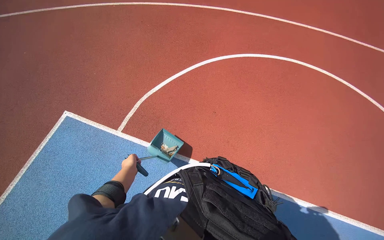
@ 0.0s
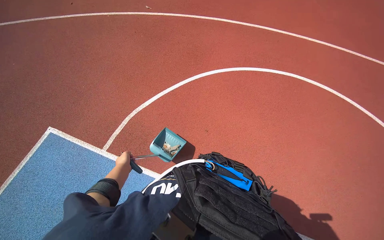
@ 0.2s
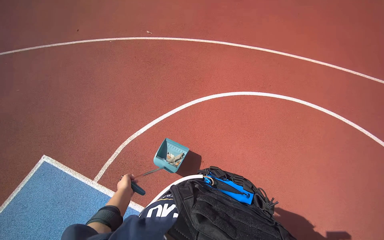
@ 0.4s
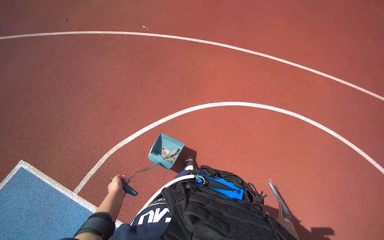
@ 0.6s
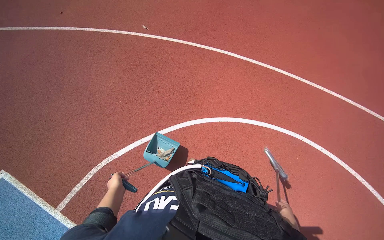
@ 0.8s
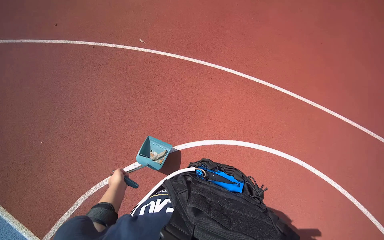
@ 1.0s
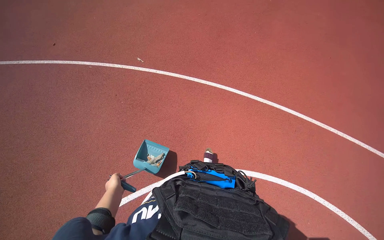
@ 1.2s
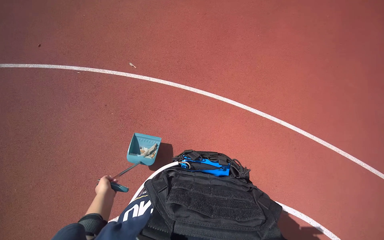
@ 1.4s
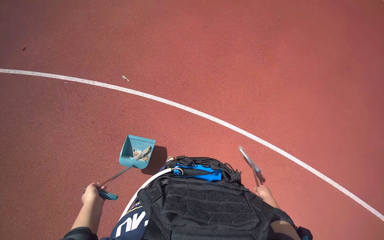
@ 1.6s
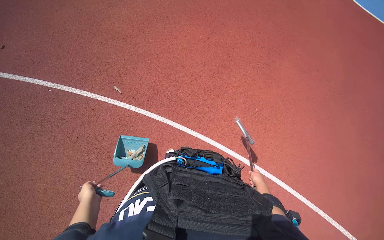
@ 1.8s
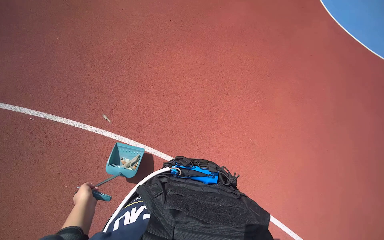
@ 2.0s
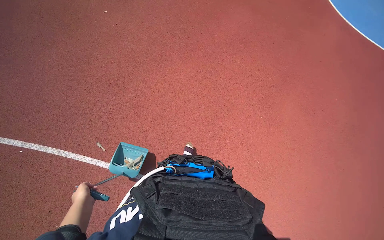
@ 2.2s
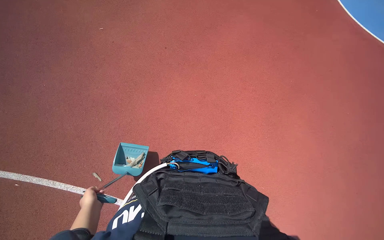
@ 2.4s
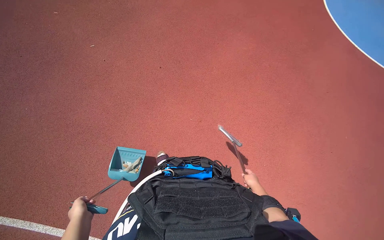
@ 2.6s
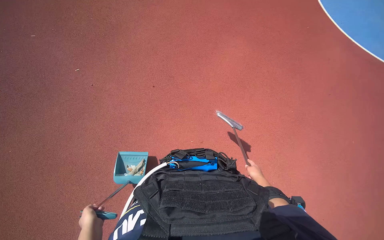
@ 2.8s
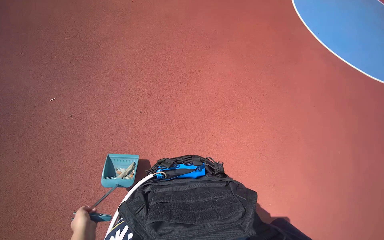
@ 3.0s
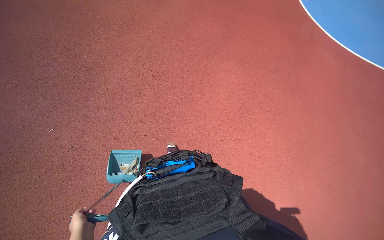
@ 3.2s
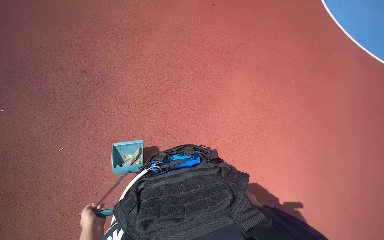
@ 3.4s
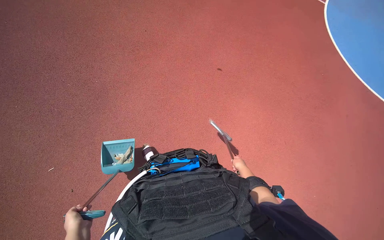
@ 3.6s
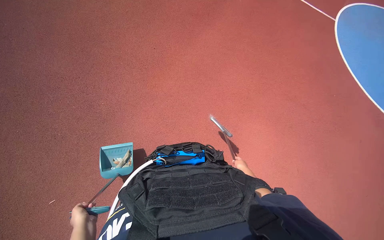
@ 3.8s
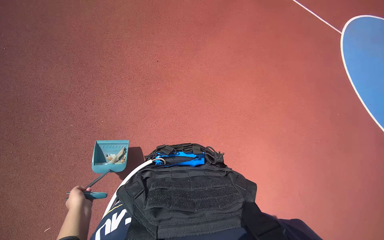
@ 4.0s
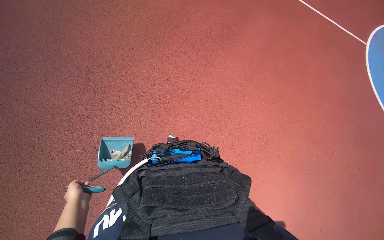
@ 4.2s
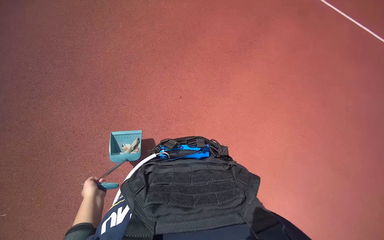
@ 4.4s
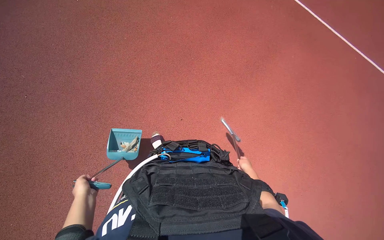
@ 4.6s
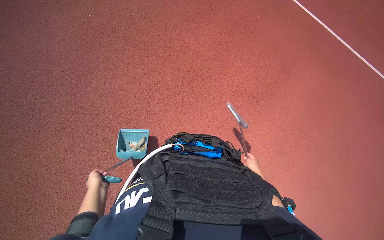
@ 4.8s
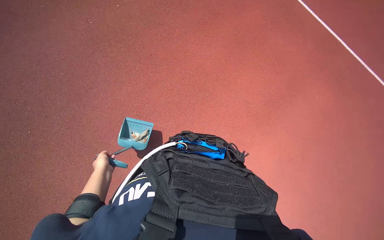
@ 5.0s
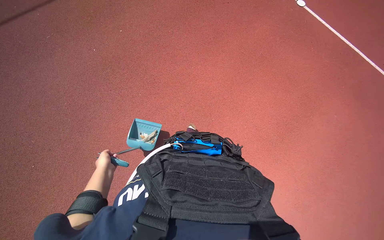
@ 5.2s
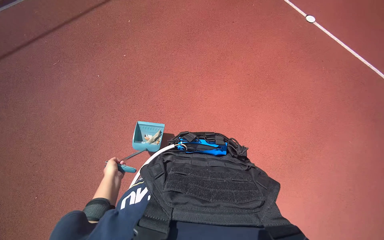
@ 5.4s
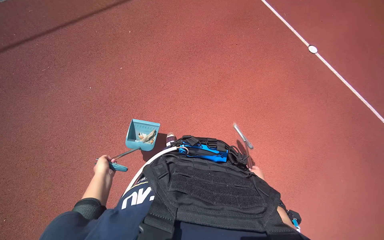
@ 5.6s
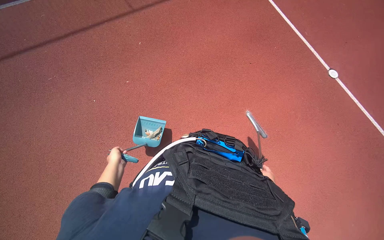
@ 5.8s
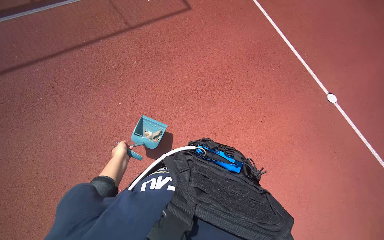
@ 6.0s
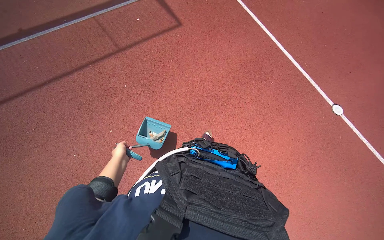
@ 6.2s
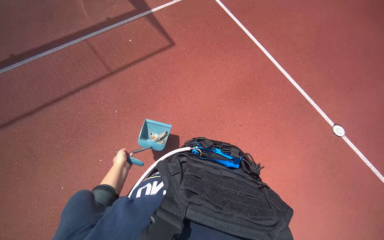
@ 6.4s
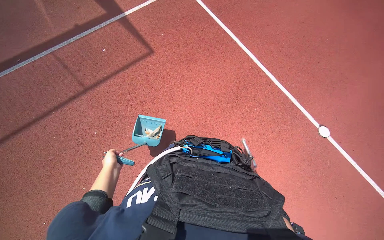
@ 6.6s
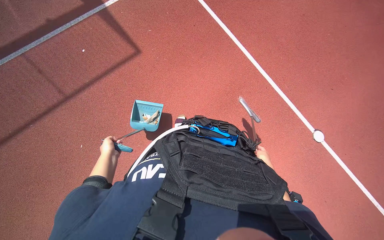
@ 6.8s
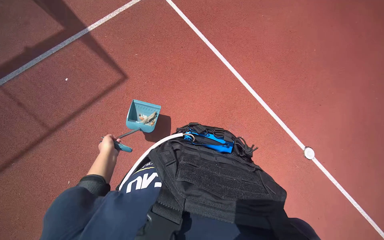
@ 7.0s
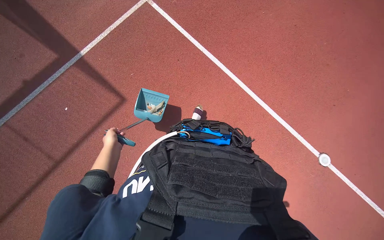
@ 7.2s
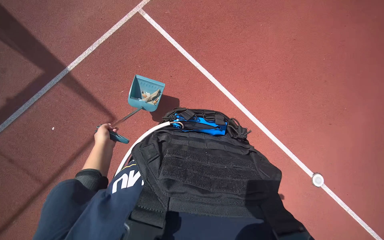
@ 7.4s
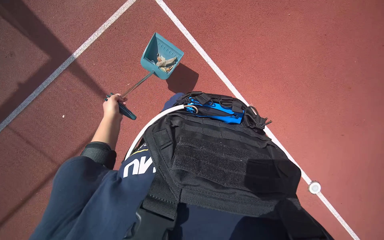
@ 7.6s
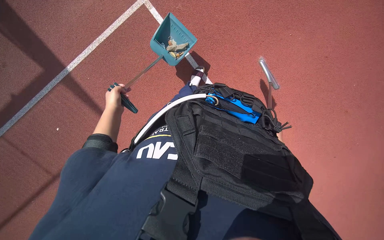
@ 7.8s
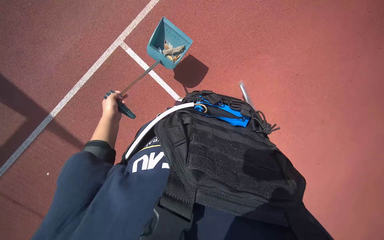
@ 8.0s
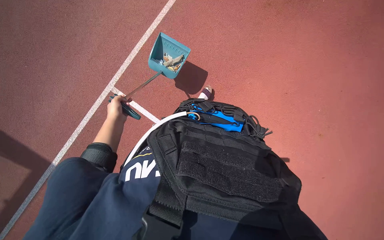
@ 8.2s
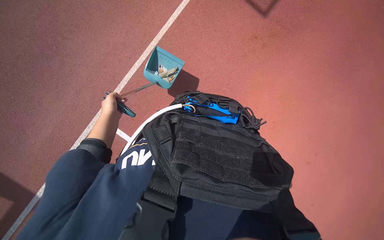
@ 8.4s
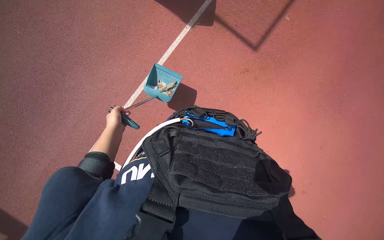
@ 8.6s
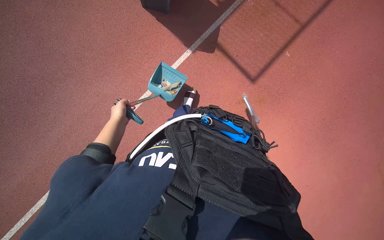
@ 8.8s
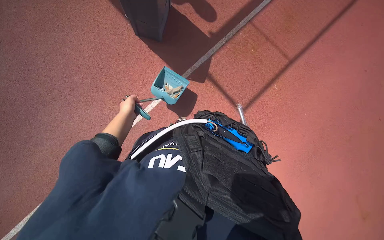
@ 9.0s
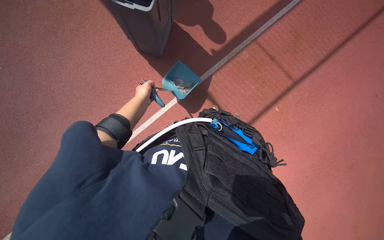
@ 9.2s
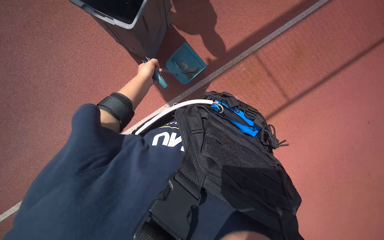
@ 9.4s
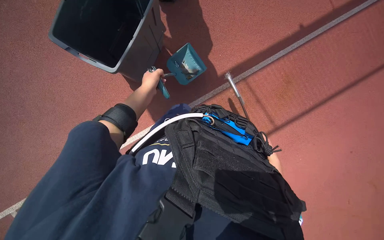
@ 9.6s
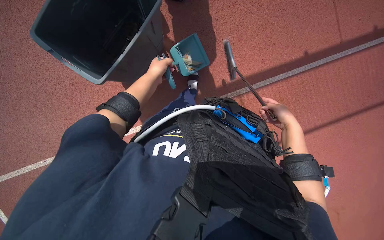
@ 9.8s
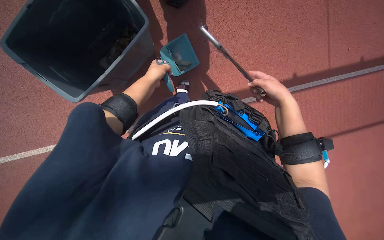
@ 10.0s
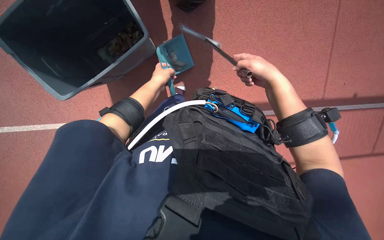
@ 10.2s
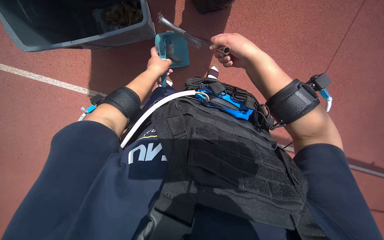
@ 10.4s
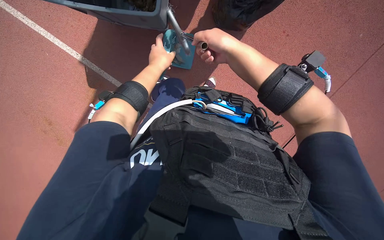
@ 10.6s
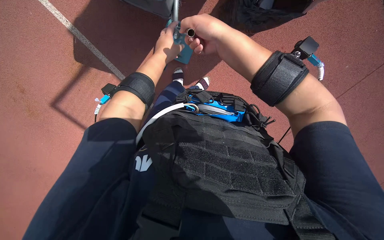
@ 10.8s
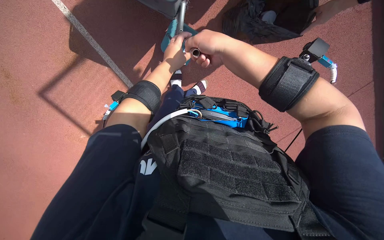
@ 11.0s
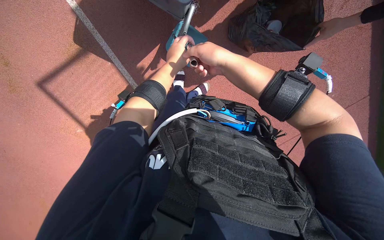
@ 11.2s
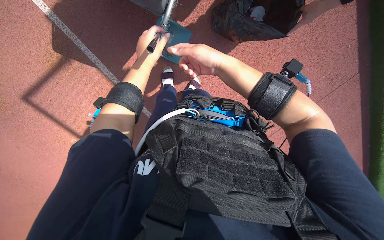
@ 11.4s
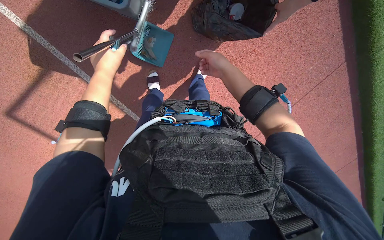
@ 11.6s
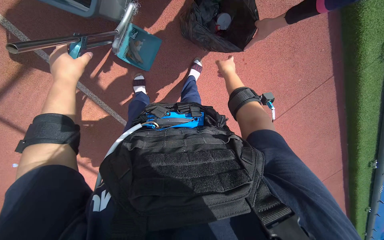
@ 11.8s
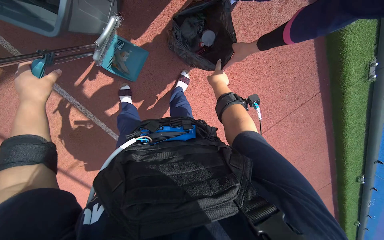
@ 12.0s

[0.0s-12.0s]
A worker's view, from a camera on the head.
Job: sweeping floor.
The whole recording: Sweeping and collecting debris from ground. The worker sweeps and collects debris from the ground using a broom and dustpan.
0.0s to 1.6s: The wearer moves some 90 cm.
3.0s to 4.4s: The camera is carried about 60 cm.
4.4s to 6.0s: The wearer moves approximately 60 cm.
6.0s to 7.6s: The camera travels roughly 60 cm.
7.6s to 9.0s: The wearer looks some 25 degrees further upward.
9.0s to 10.4s: The wearer moves about 40 cm.
10.4s to 12.0s: The head turns to the right by about 15 degrees. The right hand travels farther from the camera by approximately 10 cm; the left hand goes about 15 cm to the left and nearer to the camera.

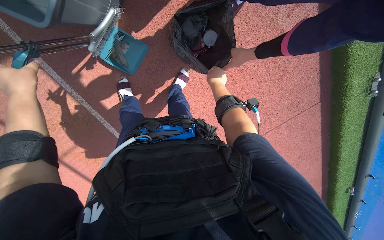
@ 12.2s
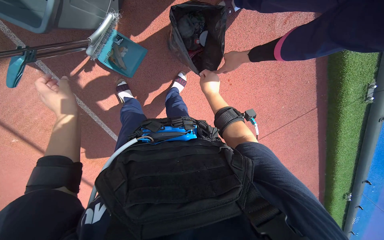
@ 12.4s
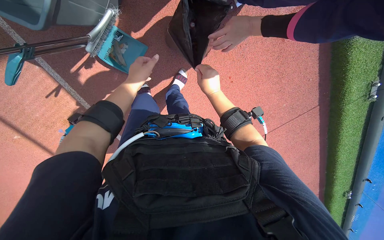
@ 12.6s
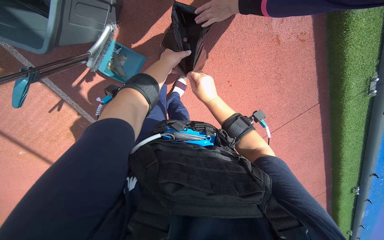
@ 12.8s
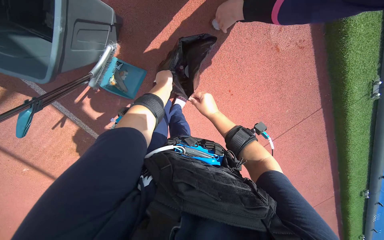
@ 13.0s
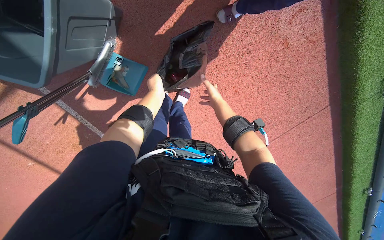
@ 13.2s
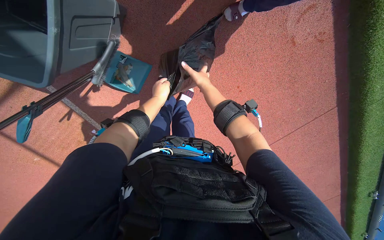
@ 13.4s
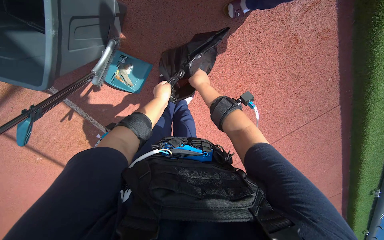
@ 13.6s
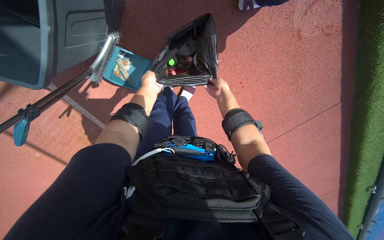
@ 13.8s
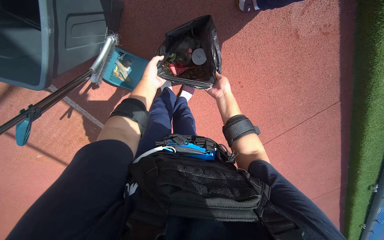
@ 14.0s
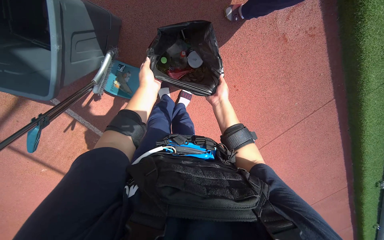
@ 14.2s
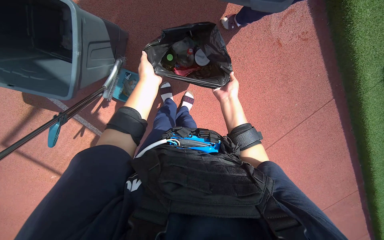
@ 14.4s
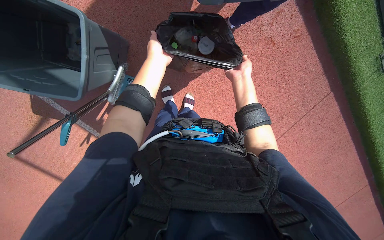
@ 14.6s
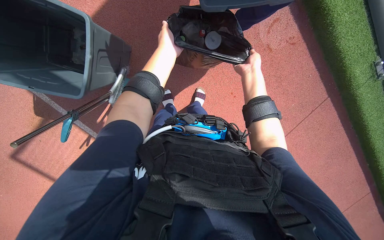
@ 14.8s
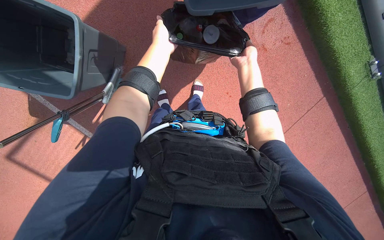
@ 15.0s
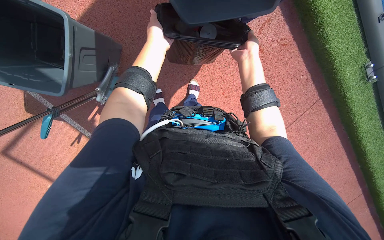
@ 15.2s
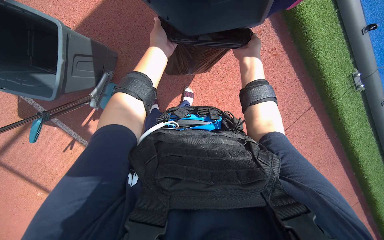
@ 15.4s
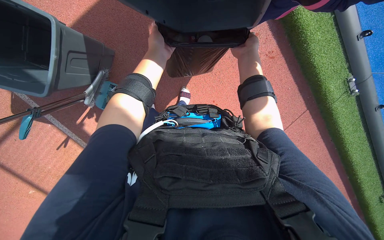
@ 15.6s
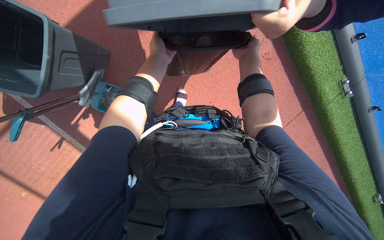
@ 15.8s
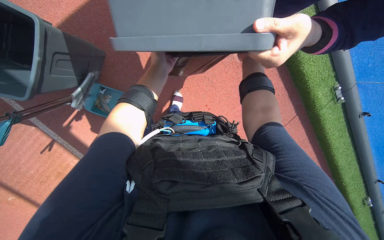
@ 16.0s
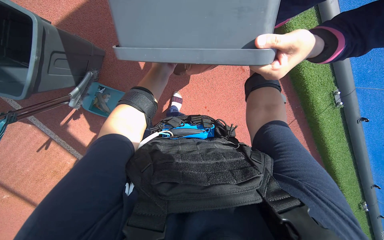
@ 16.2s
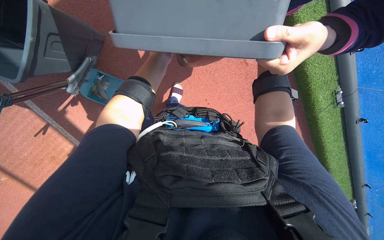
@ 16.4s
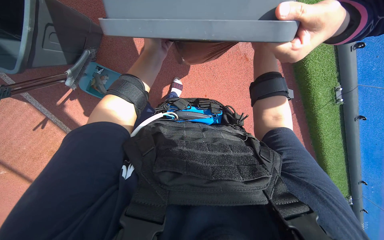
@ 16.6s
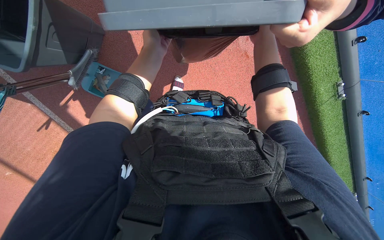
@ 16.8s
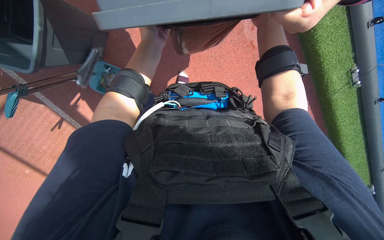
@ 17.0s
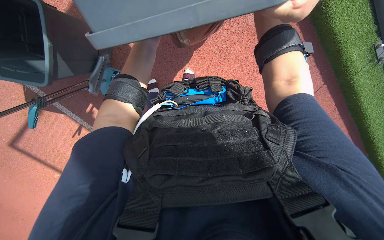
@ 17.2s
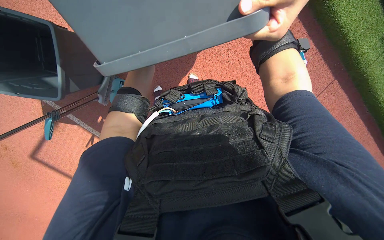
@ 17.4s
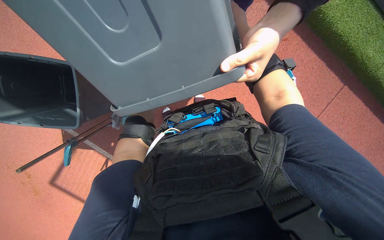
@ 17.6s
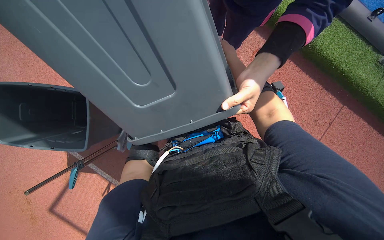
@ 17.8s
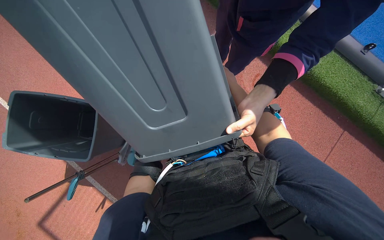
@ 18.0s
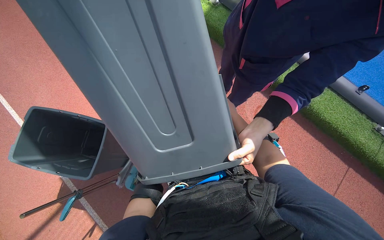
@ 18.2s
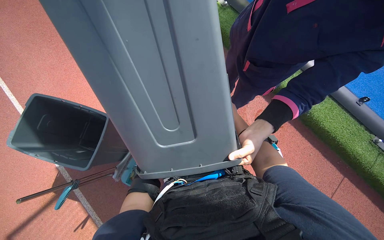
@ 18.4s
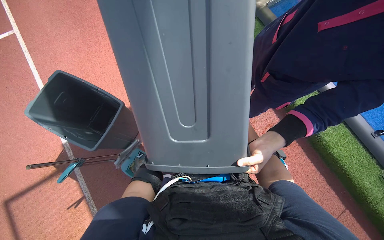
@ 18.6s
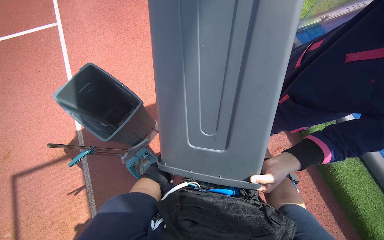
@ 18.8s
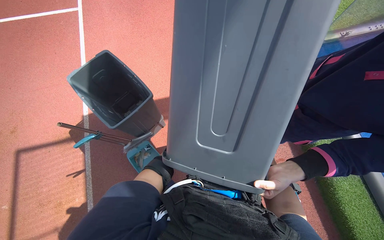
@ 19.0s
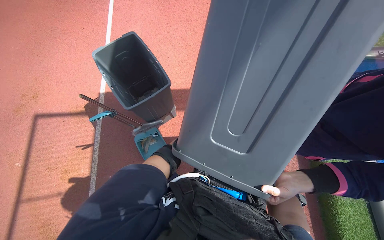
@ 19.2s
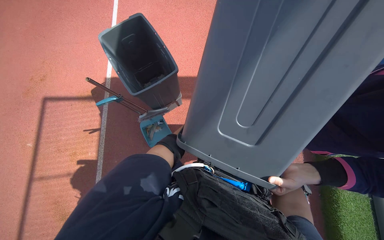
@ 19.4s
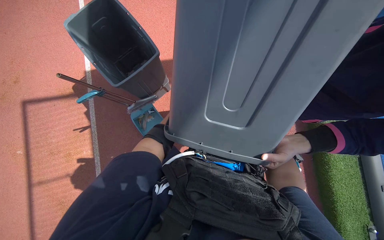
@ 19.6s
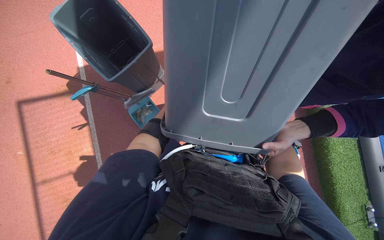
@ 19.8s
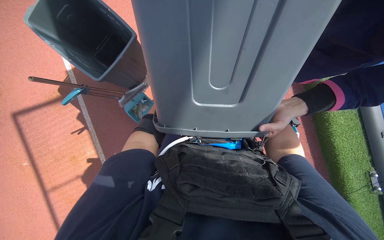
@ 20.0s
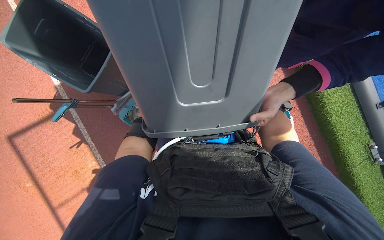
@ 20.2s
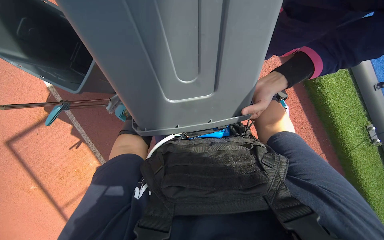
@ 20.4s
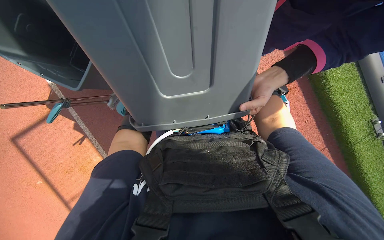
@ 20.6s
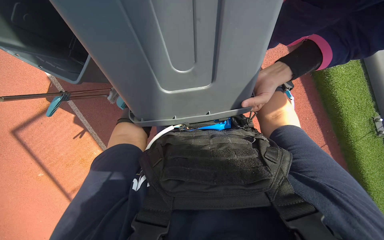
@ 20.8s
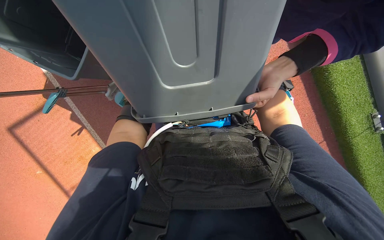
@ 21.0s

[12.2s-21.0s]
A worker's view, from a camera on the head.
Job: sweeping floor.
The whole recording: Sweeping and collecting debris from ground. The worker sweeps and collects debris from the ground using a broom and dustpan.
12.2s to 13.6s: The left hand is displaced to the right and farther from the camera by approximately 35 cm, while the right hand is displaced to the left by some 10 cm.
13.6s to 15.2s: The camera pitches upward, by approximately 15 degrees. The right hand moves to the right, roughly 20 cm, while the left hand shifts roughly 25 cm nearer to the camera and up the picture.
15.2s to 16.6s: The right hand goes some 25 cm nearer to the camera.
16.6s to 18.0s: The camera is aimed roughly 20 degrees further to the left. The view tilts some 20 degrees upward. The right hand travels farther from the camera by approximately 10 cm.
18.0s to 19.6s: The scene rotates clockwise by approximately 40 degrees.
19.6s to 21.0s: The view tips downward by approximately 15 degrees.
